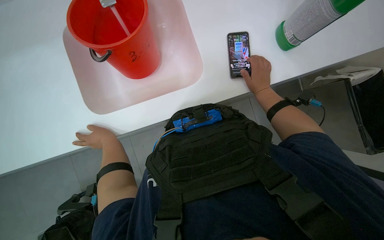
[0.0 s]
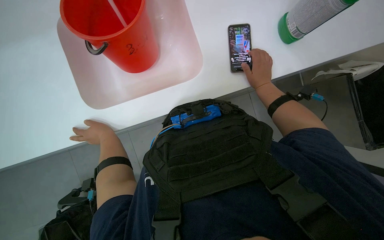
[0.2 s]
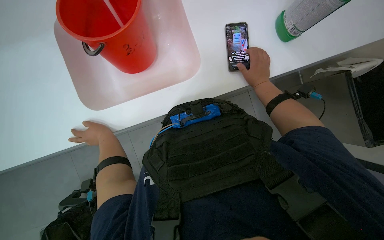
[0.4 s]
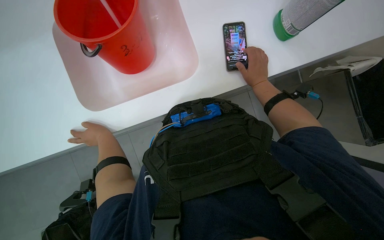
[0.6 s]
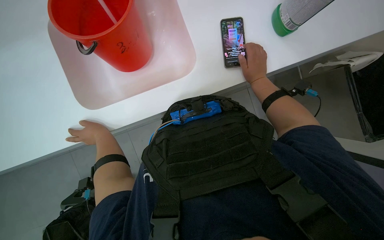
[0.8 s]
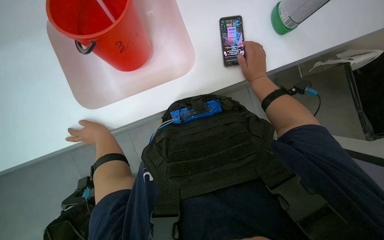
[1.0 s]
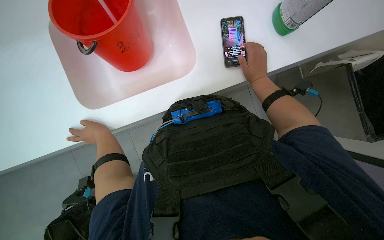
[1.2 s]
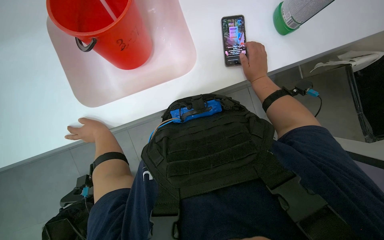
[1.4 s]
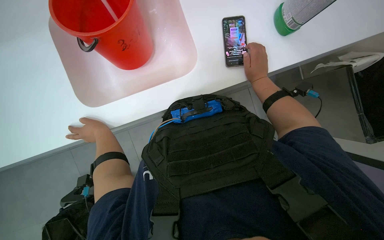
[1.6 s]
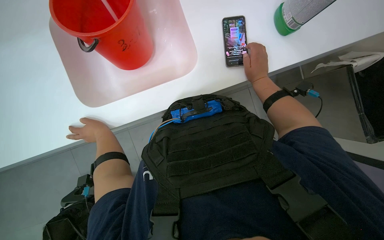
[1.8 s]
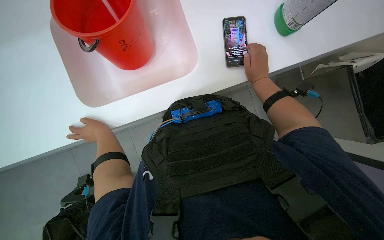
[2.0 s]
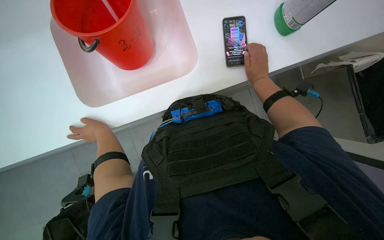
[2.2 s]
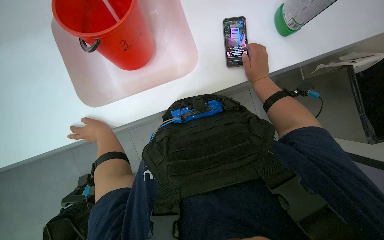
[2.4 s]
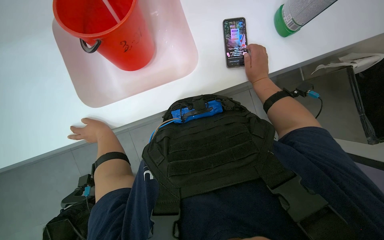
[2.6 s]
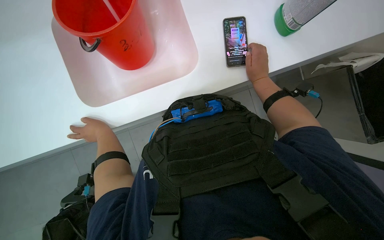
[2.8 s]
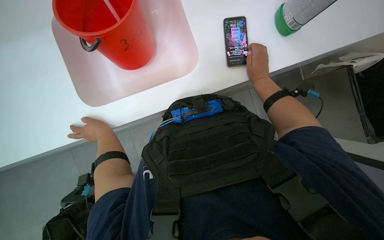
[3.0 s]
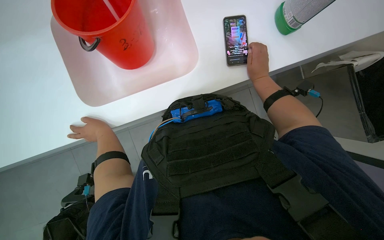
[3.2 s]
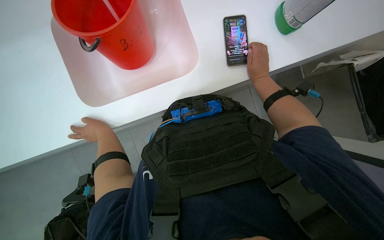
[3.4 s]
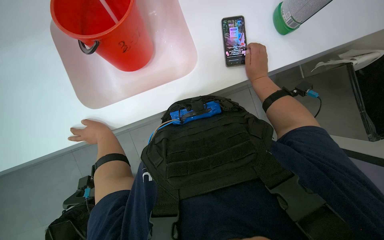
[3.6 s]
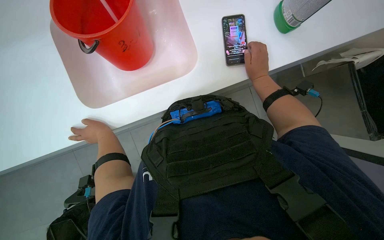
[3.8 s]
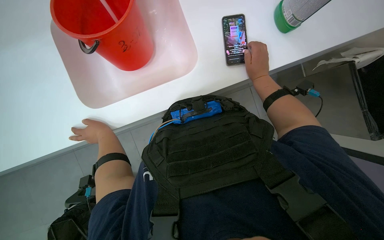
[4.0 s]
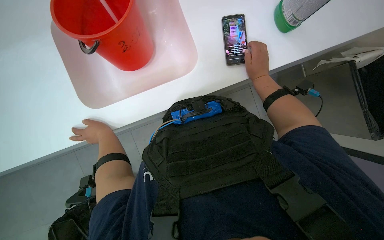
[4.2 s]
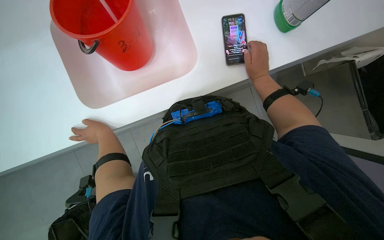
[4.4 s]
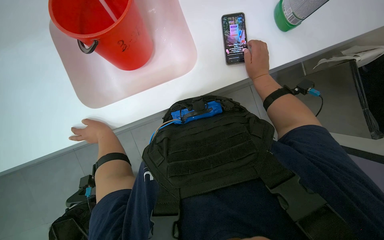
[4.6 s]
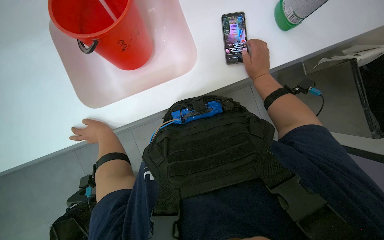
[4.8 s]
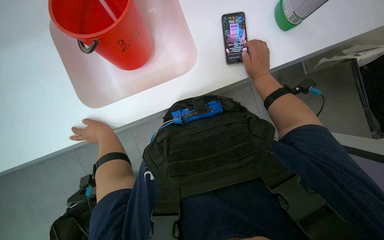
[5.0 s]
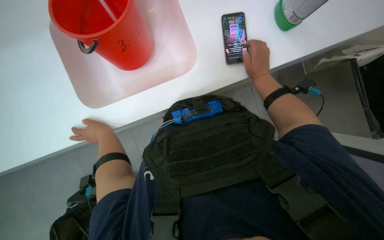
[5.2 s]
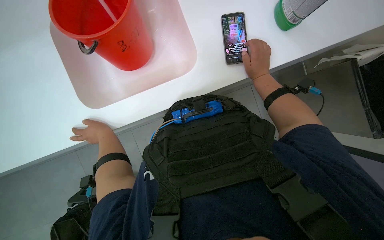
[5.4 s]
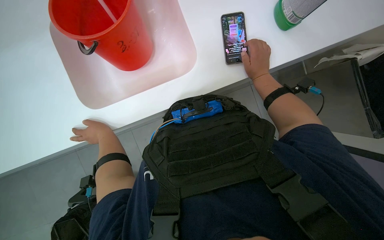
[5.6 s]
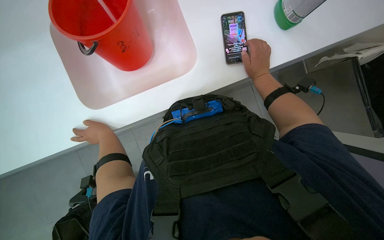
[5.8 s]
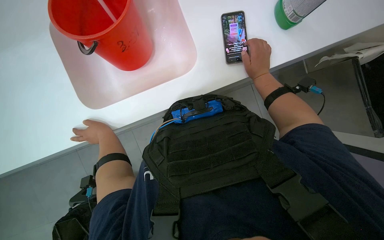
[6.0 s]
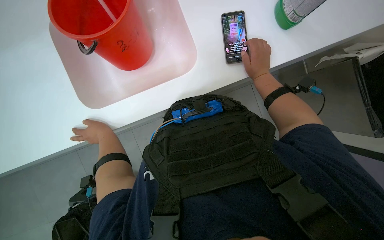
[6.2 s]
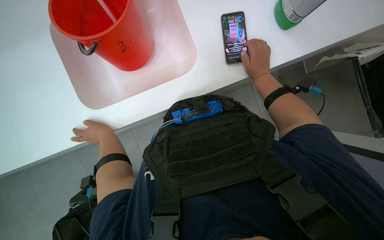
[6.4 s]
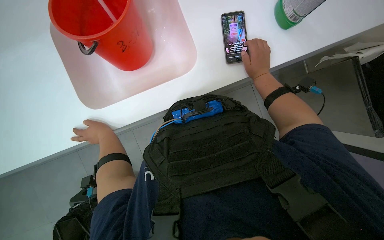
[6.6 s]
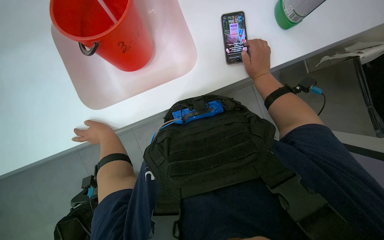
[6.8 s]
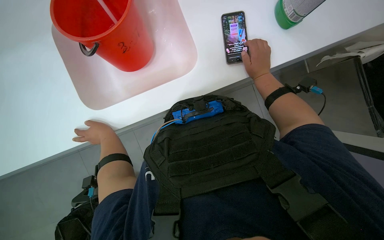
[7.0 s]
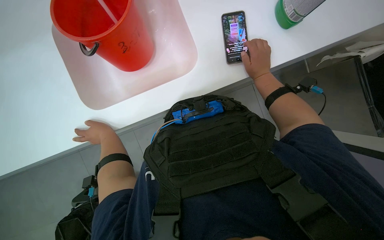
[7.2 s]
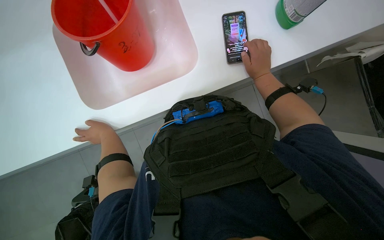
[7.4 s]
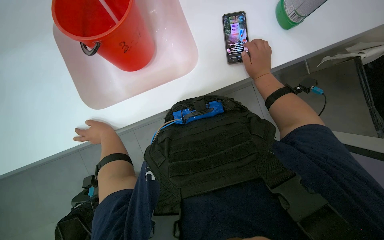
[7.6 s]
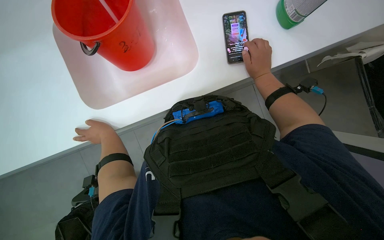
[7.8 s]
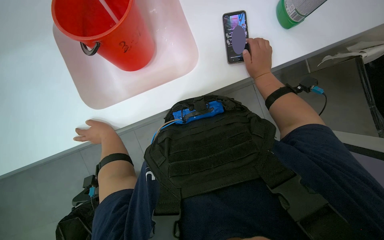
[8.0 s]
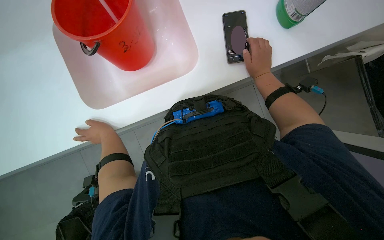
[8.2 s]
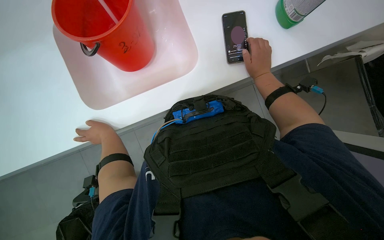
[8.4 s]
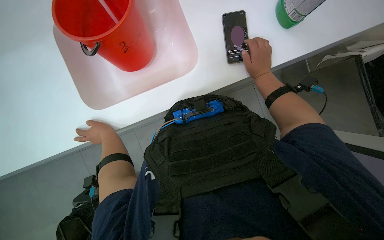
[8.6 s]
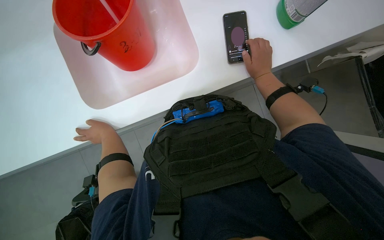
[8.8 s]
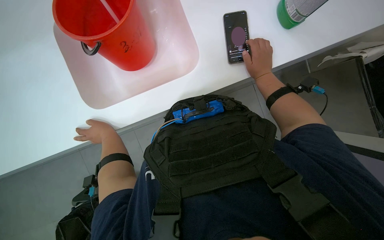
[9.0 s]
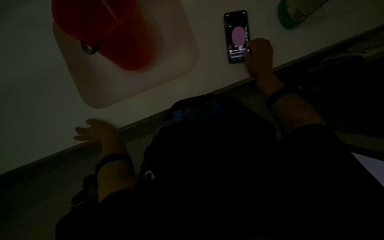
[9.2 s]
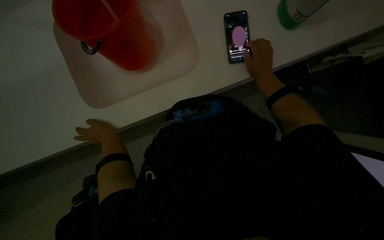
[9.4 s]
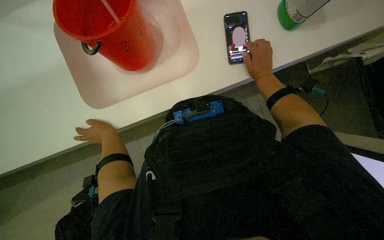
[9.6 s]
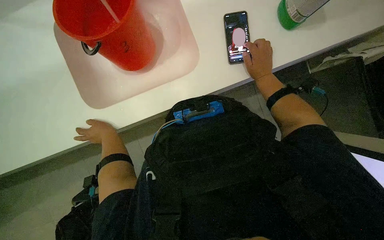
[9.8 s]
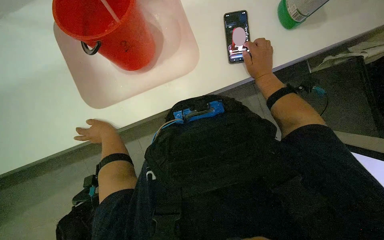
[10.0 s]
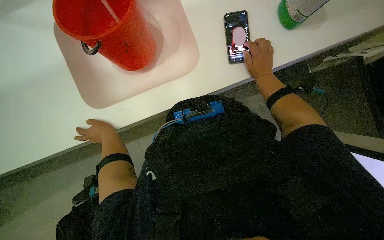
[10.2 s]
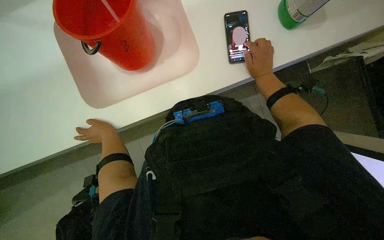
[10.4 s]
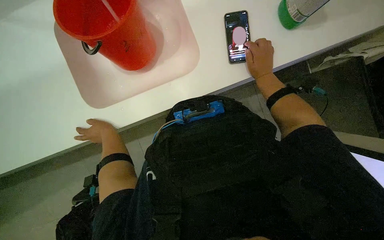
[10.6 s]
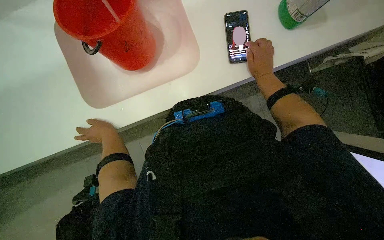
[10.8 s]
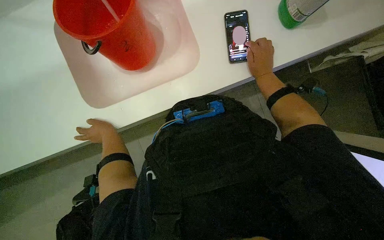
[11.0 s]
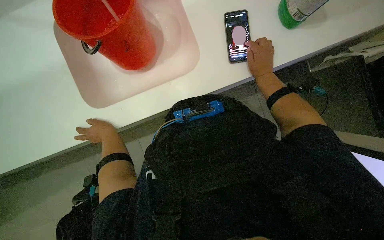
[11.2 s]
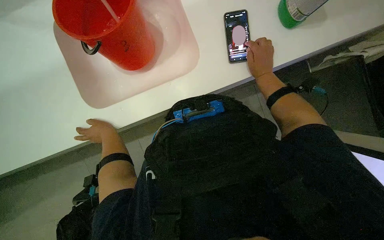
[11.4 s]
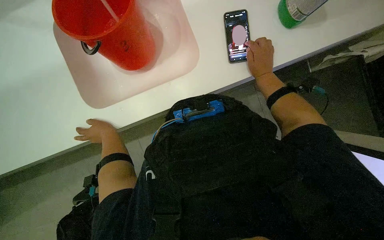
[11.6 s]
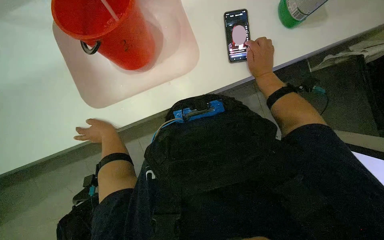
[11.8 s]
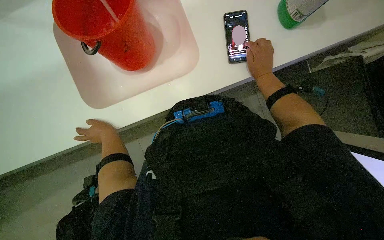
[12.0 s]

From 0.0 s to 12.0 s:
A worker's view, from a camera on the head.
Job: preparing cleaning supplies.
The whole recording: Preparing cleaning solution. The worker fills a bucket with water and cleaning solution, then pours it into a cleaning cart and prepares a mop.
From 0.0 s to 10.4 s: The hands make small movements and keep their place.
From 10.4 s to 12.0 s: The hands stay in one place.

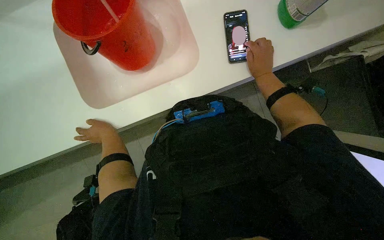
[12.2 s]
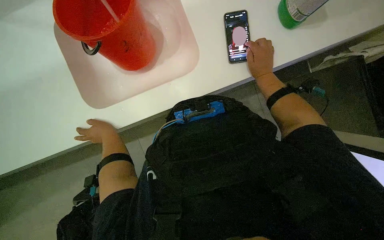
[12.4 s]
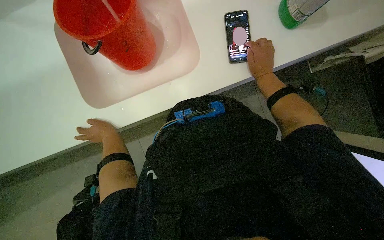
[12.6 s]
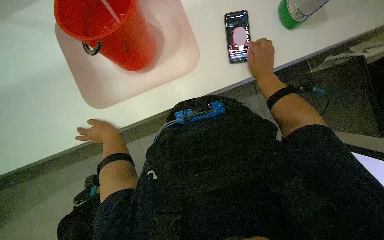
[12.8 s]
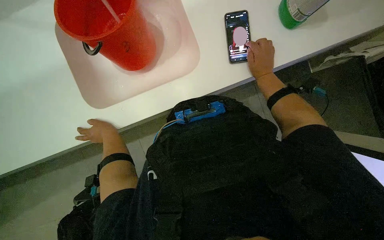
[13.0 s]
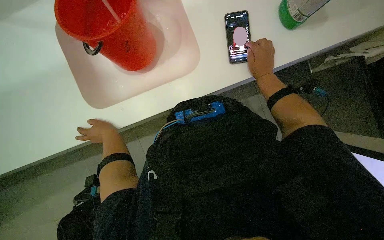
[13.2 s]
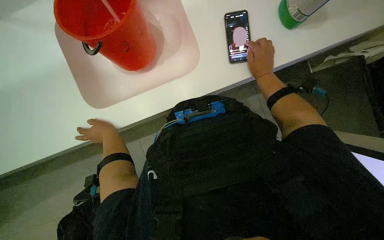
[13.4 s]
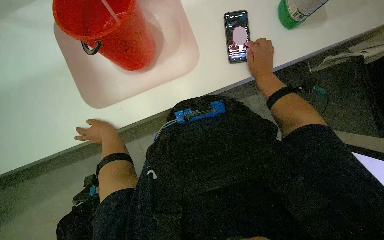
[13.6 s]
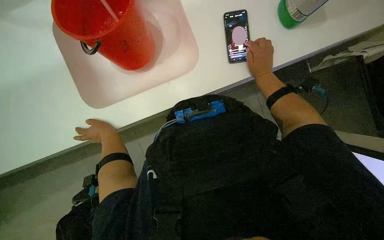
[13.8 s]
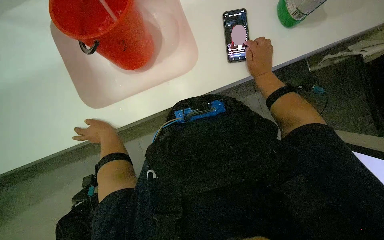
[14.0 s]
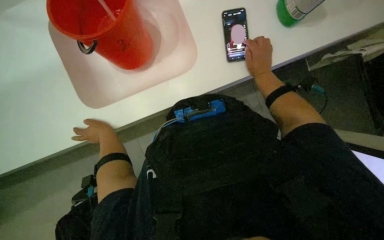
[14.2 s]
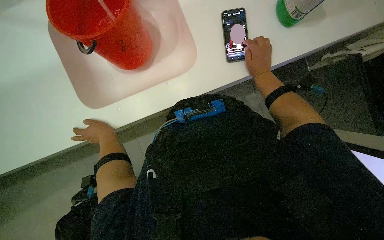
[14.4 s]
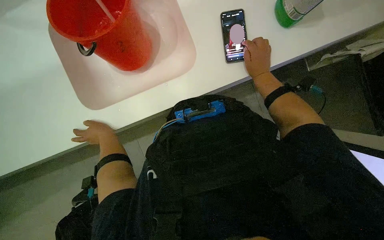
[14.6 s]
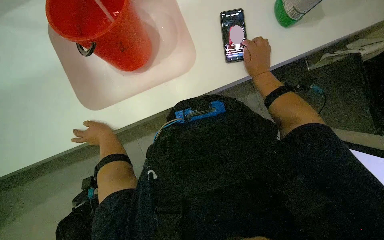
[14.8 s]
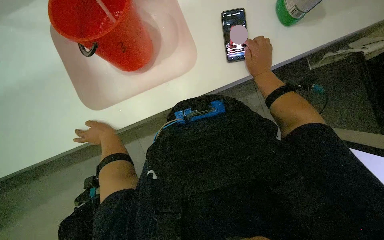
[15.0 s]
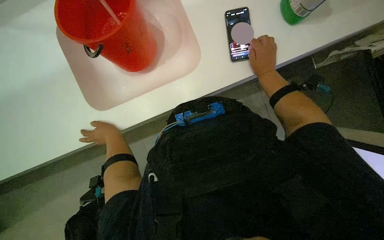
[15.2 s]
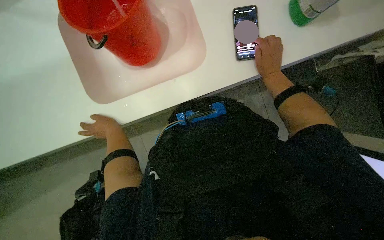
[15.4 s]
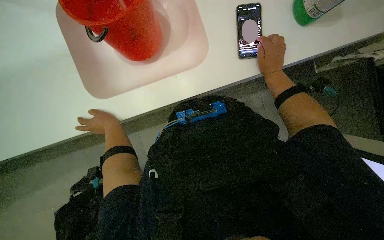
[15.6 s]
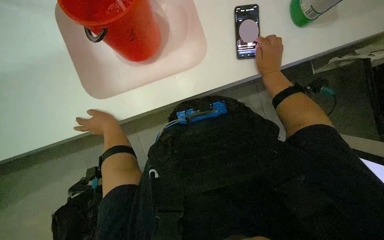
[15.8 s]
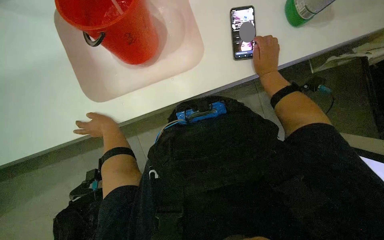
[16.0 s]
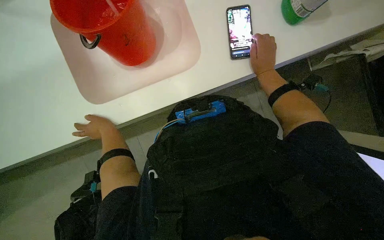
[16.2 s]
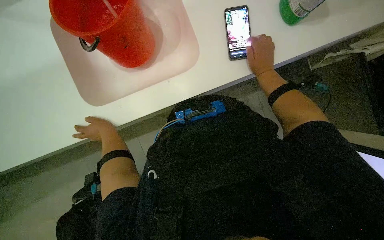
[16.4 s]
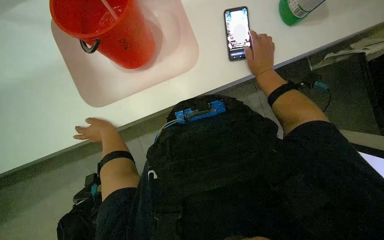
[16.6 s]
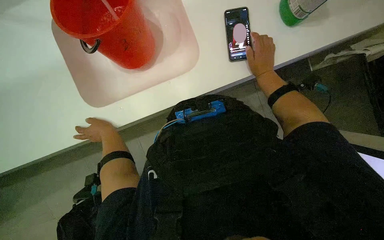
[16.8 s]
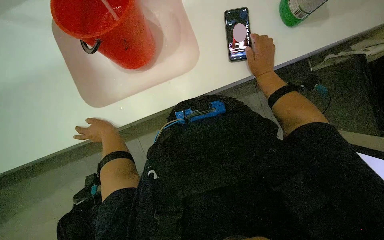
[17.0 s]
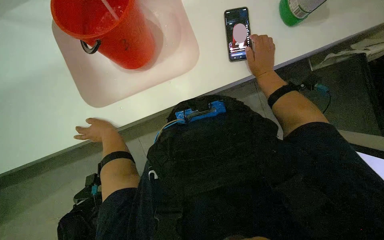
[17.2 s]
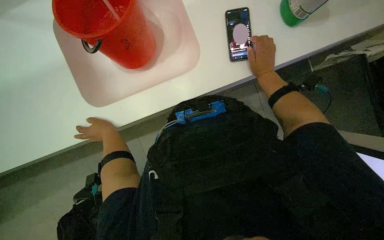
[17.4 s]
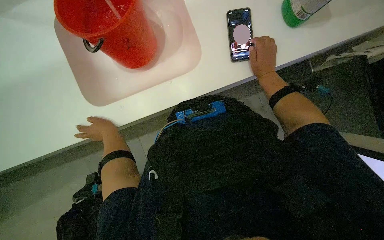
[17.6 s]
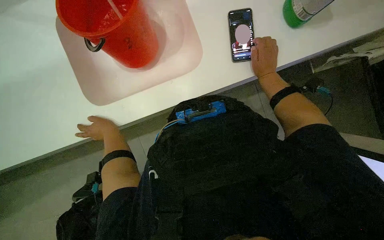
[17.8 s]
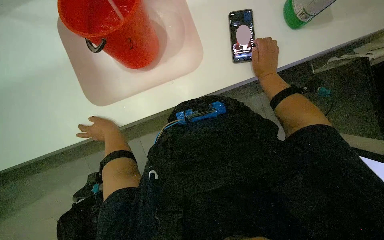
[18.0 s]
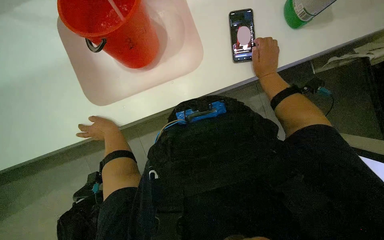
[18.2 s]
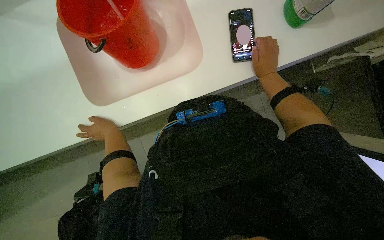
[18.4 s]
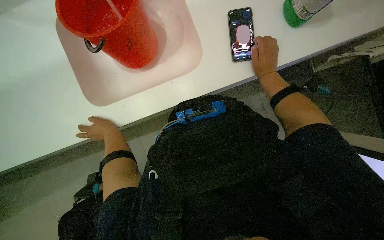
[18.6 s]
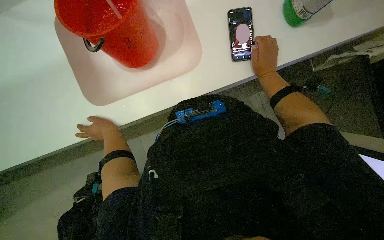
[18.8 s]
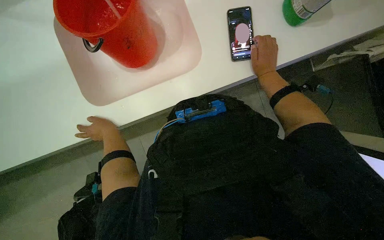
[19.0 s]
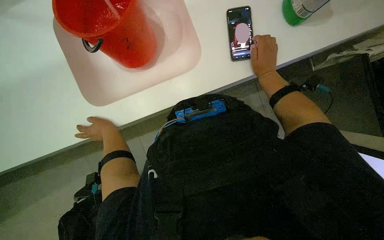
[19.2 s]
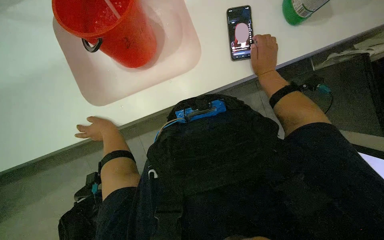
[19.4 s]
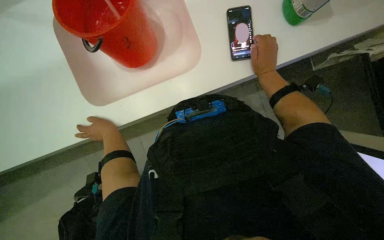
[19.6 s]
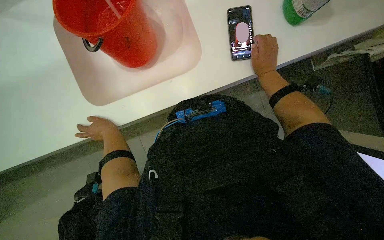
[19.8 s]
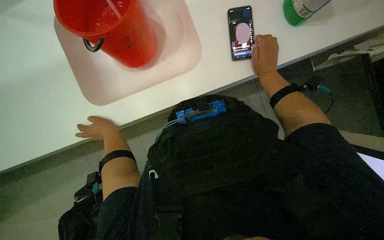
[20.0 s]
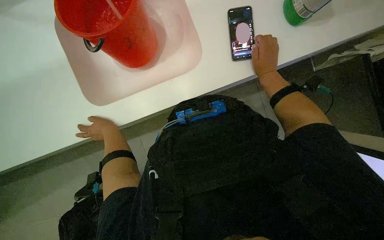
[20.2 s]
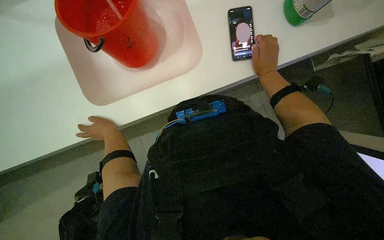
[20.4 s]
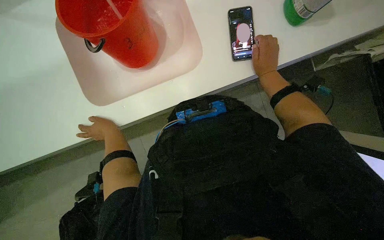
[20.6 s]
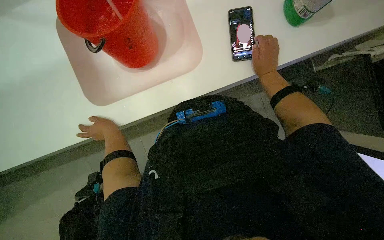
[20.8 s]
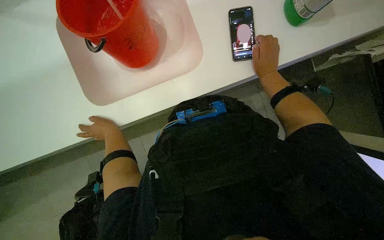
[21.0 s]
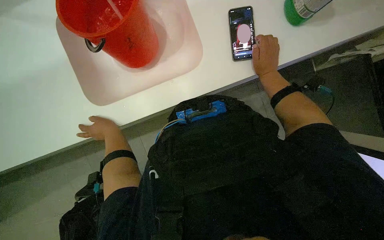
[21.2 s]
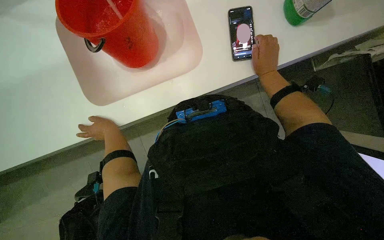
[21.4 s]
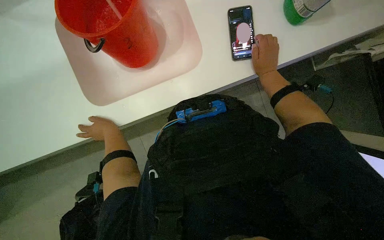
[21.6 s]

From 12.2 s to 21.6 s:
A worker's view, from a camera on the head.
Job: preparing cleaning supplies.
The whole recording: Preparing cleaning solution. The worker fills a bucket with water and cleaning solution, then pours it into a cleaning cart and prepares a mop.
From 12.2 s to 18.4 s: The hands work in one place, with small movements.
From 18.4 s to 20.0 s: The hands keep their place.
From 20.0 s to 21.6 s: The hands are busy where they are.
